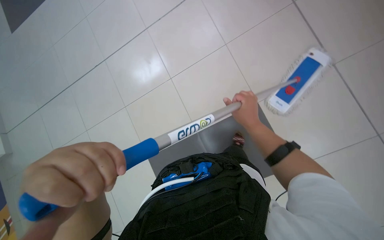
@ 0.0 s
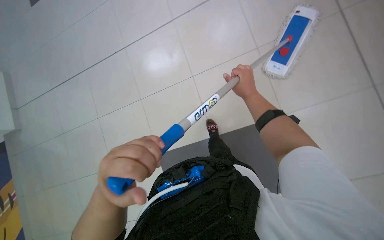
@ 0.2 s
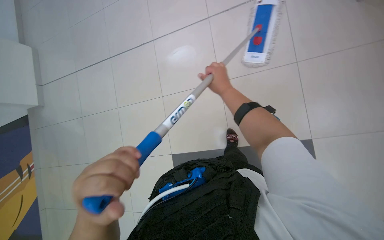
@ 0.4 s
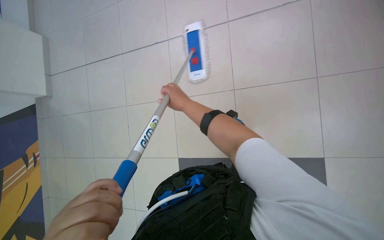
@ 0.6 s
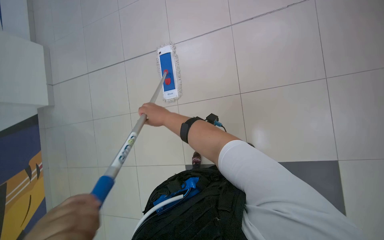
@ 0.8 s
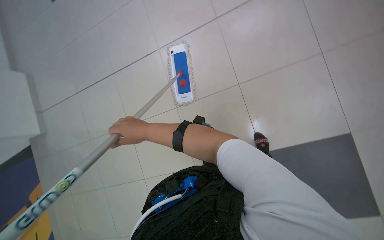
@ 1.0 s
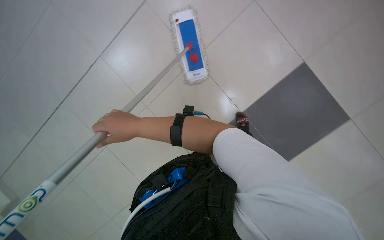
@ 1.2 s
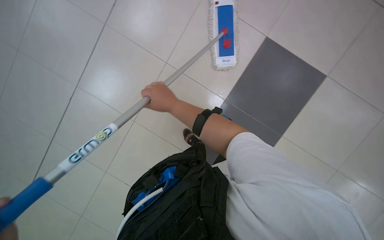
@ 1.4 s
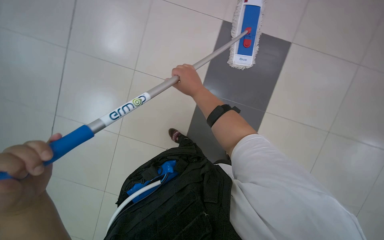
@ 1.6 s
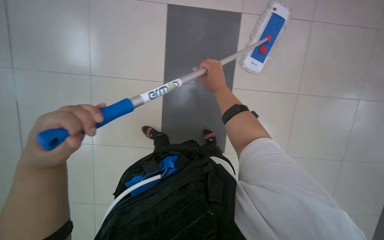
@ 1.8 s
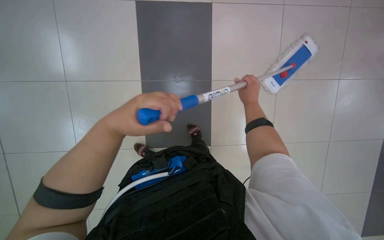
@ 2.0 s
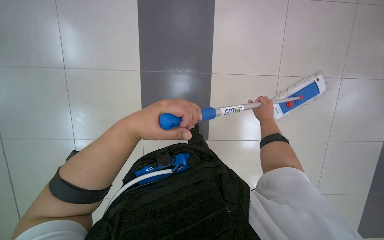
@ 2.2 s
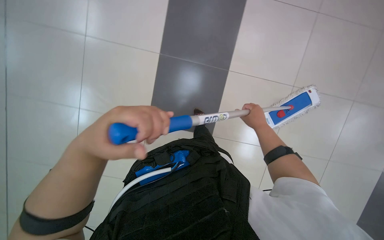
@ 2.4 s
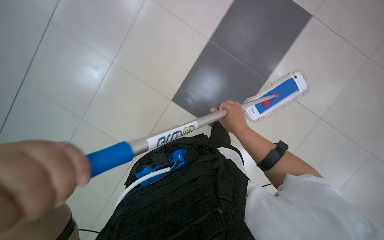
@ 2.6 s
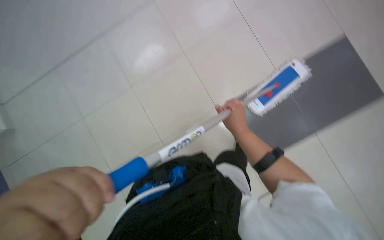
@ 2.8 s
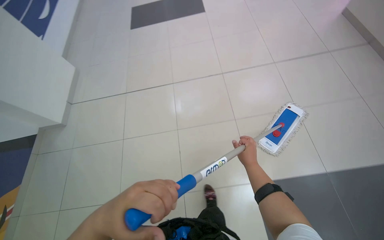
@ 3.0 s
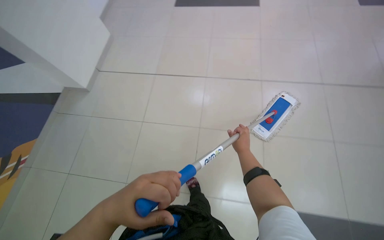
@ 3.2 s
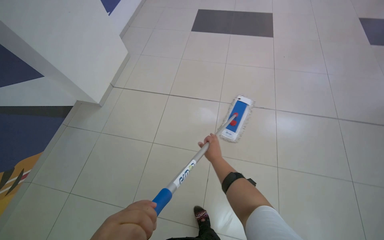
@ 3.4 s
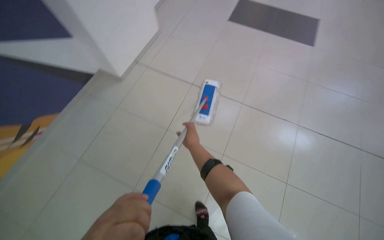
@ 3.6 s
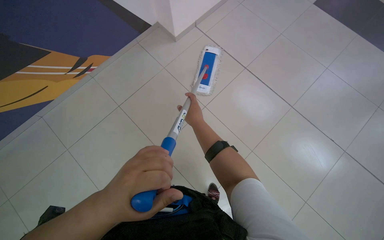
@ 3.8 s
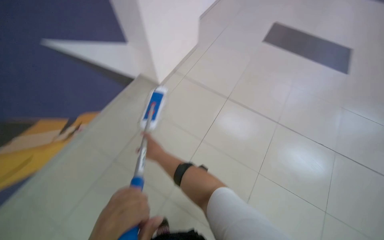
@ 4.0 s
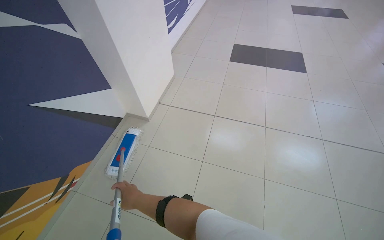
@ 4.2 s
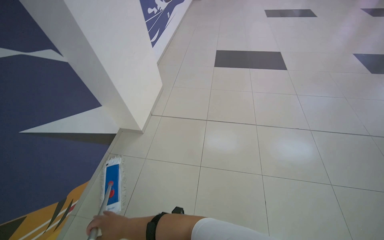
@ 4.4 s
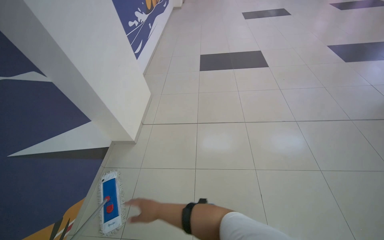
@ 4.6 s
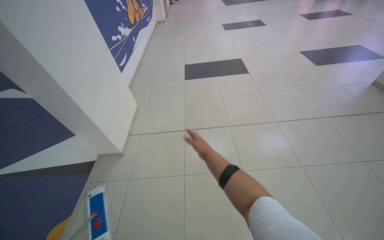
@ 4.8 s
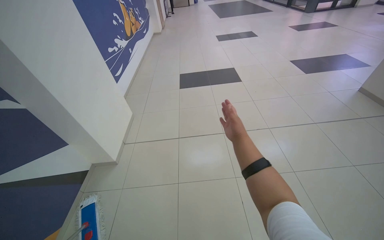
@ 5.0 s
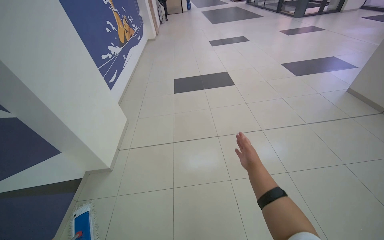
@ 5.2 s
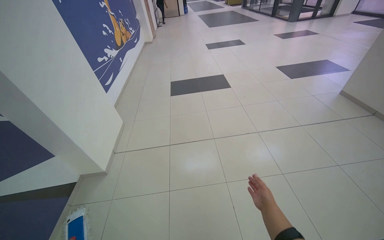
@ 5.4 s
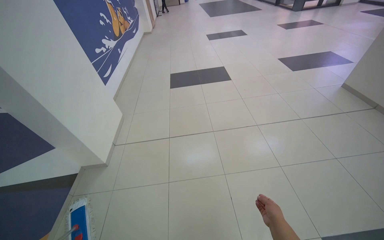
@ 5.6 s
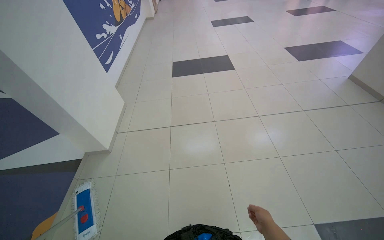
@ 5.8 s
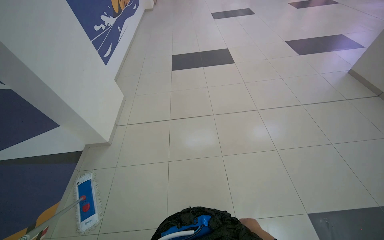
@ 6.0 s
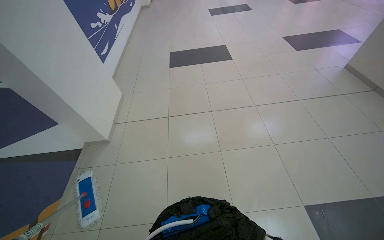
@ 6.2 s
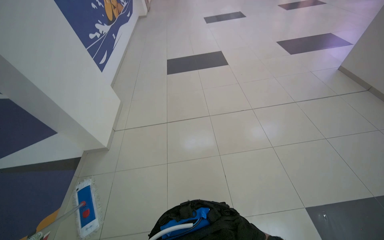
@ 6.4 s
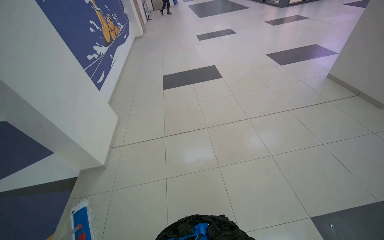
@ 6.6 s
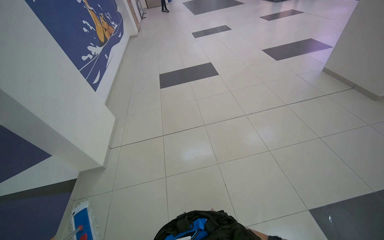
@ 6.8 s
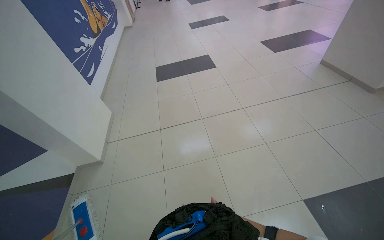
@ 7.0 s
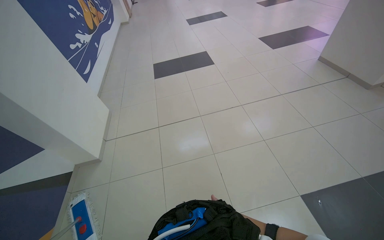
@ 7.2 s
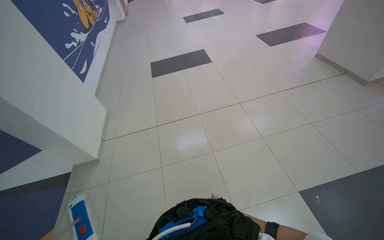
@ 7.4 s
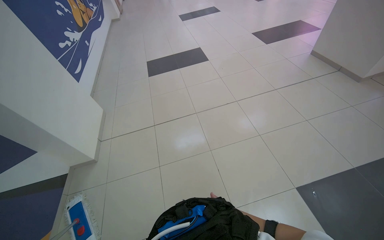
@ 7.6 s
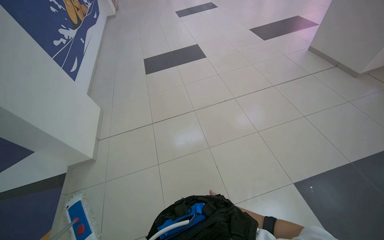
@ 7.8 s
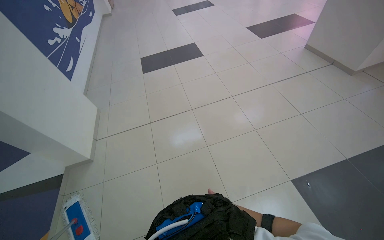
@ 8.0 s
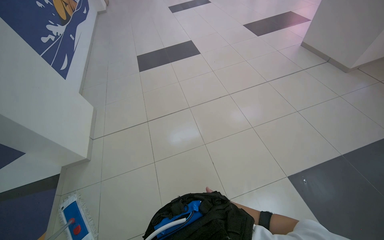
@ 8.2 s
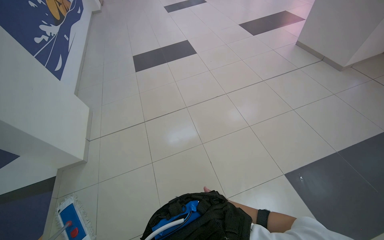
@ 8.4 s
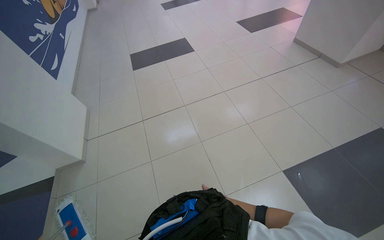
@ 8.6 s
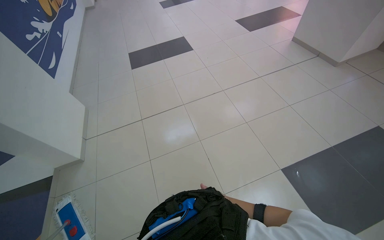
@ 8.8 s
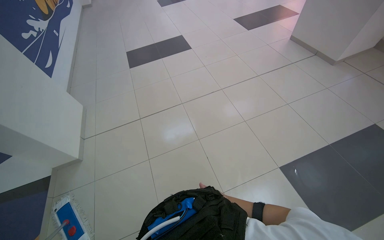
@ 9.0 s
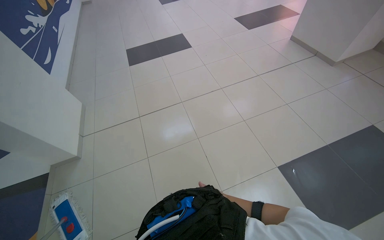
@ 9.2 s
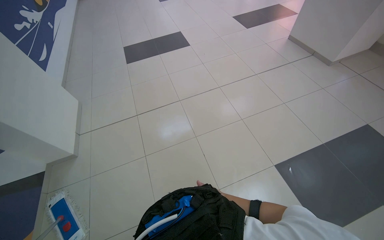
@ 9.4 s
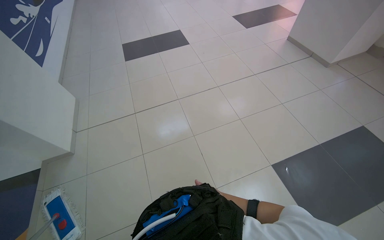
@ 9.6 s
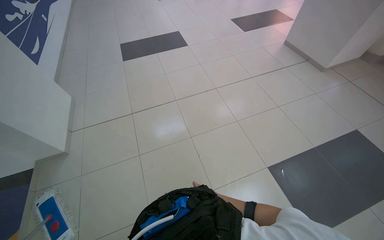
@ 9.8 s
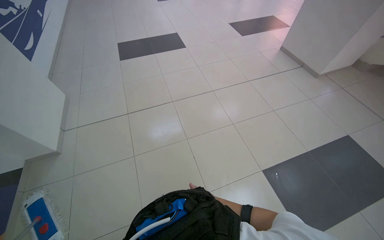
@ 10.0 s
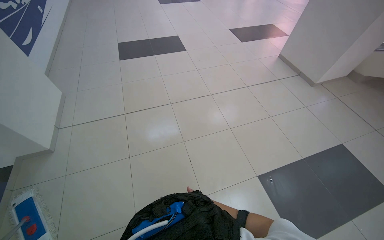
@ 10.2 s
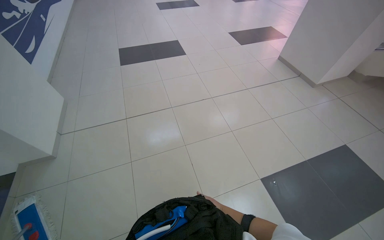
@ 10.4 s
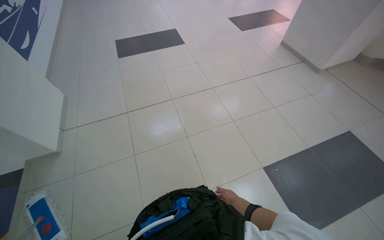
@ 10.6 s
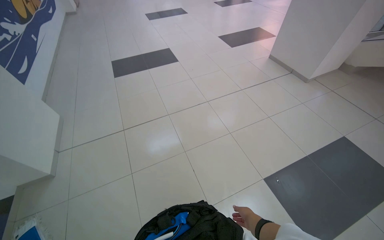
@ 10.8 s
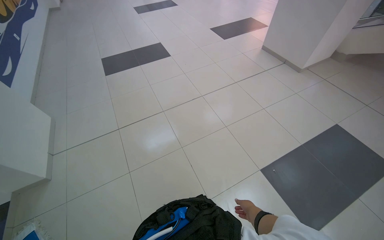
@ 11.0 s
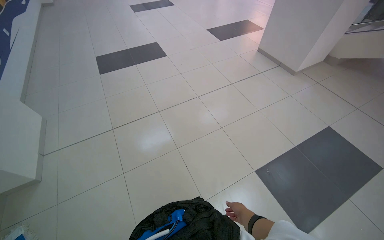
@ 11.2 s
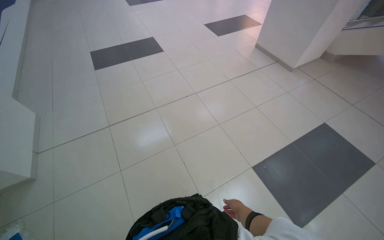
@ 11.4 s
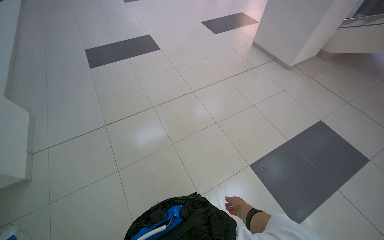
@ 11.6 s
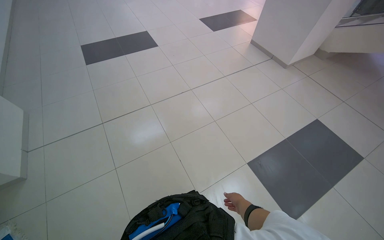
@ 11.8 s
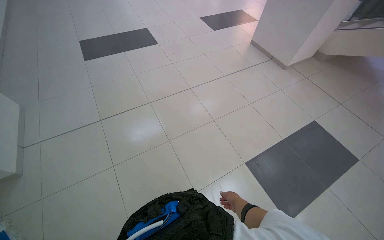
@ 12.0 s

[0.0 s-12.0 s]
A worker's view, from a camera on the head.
Job: mopping floor.
The whole recording: Mopping floor with flat mop. The worker mops the floor using a flat mop.
0.0 to 1.6 s: The view tilts approximately 15 degrees downward. The right hand moves to the left, roughly 25 cm.
1.6 to 3.0 s: The camera pitches upward, by approximately 30 degrees.
3.0 to 4.4 s: The wearer looks some 20 degrees further upward.

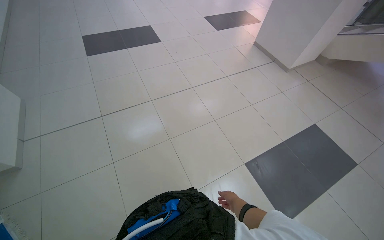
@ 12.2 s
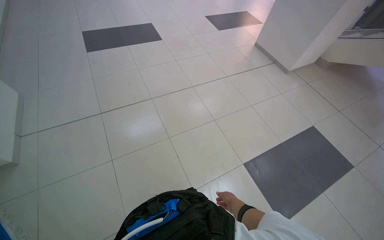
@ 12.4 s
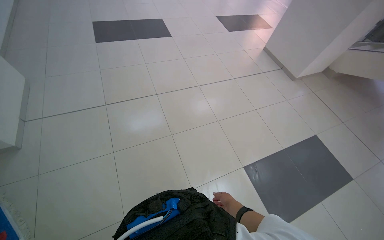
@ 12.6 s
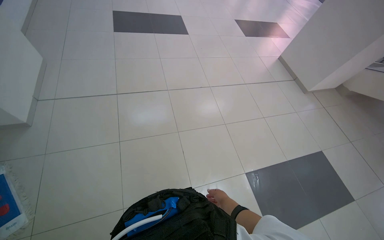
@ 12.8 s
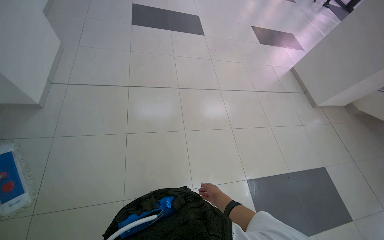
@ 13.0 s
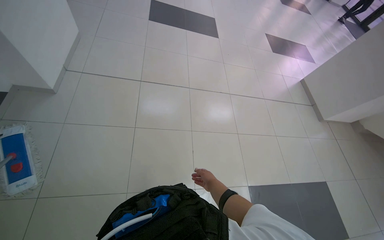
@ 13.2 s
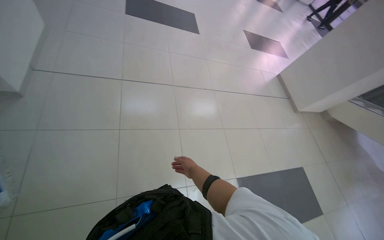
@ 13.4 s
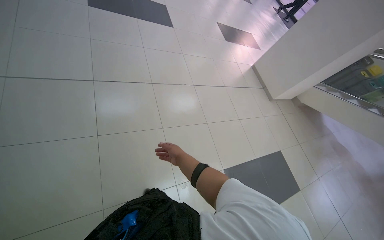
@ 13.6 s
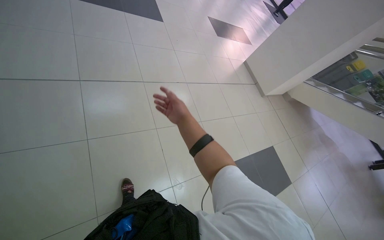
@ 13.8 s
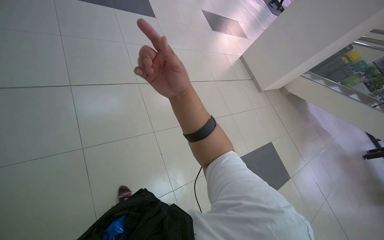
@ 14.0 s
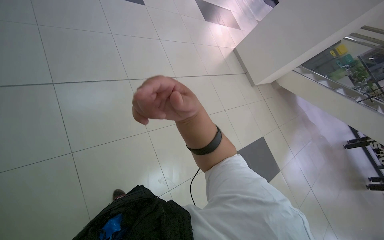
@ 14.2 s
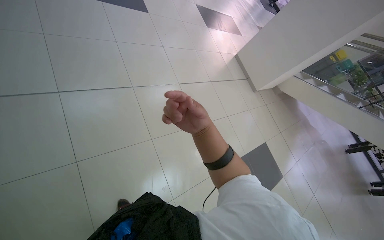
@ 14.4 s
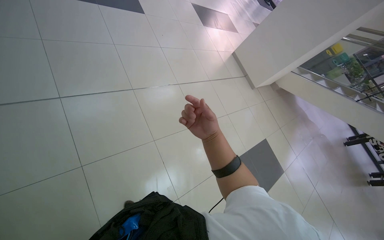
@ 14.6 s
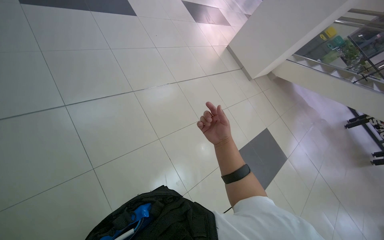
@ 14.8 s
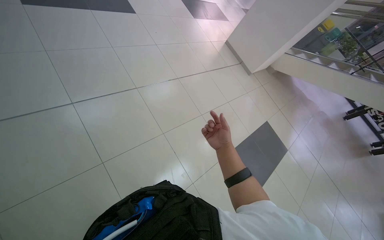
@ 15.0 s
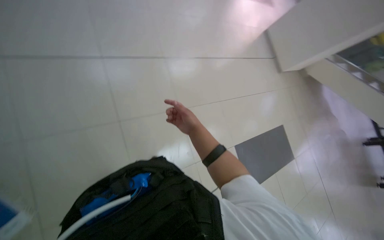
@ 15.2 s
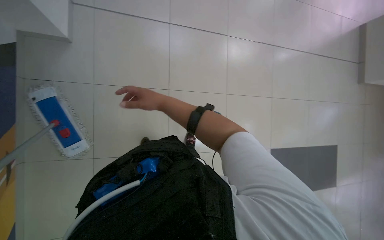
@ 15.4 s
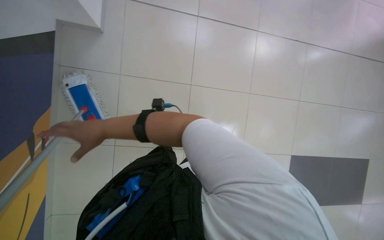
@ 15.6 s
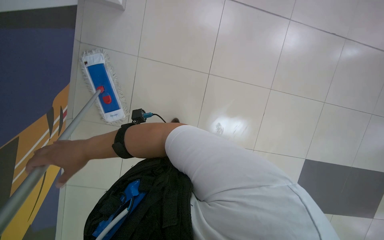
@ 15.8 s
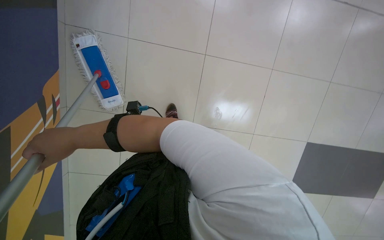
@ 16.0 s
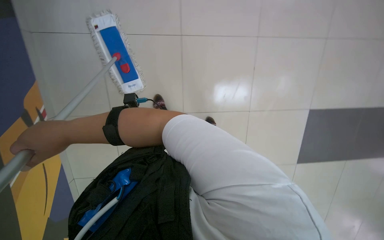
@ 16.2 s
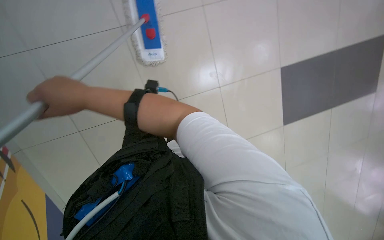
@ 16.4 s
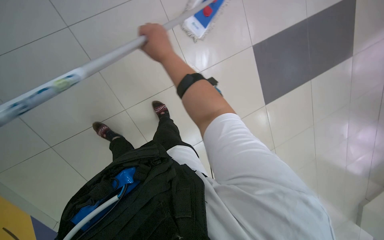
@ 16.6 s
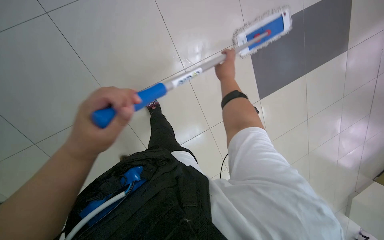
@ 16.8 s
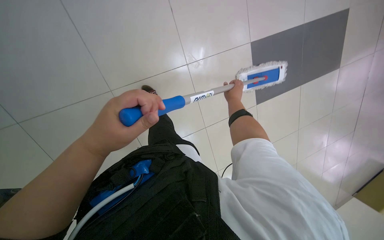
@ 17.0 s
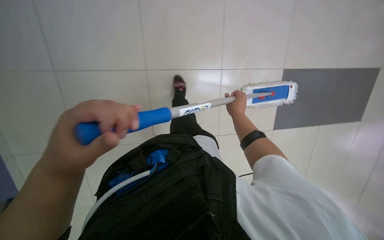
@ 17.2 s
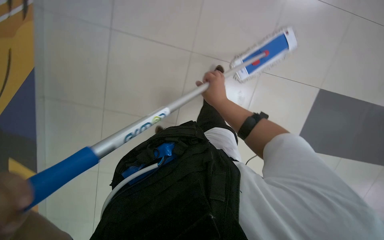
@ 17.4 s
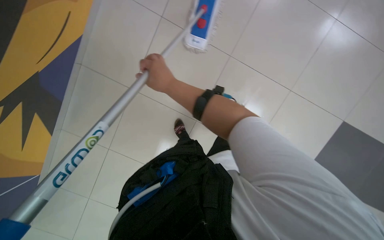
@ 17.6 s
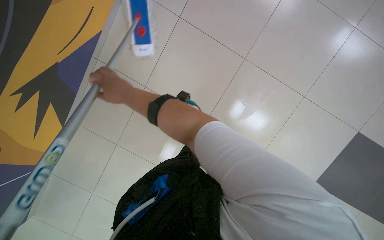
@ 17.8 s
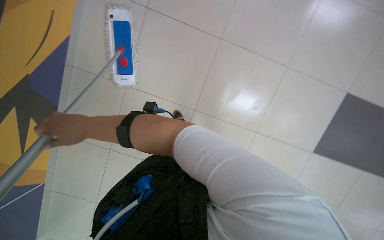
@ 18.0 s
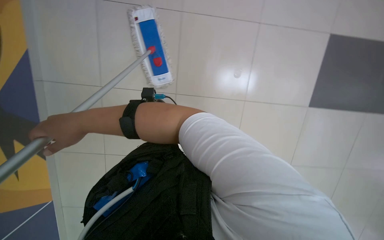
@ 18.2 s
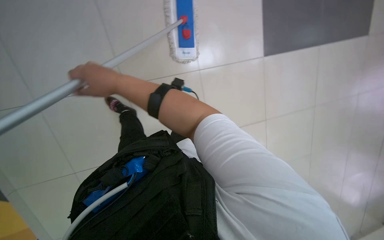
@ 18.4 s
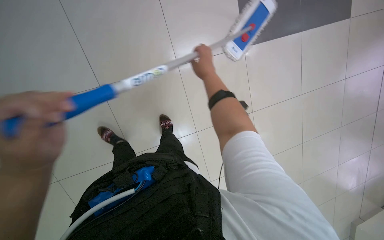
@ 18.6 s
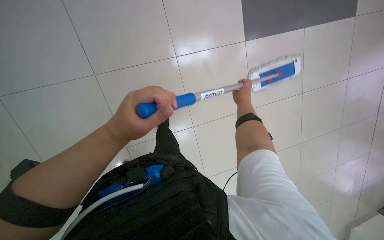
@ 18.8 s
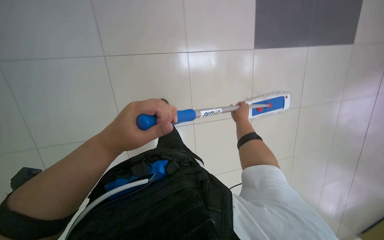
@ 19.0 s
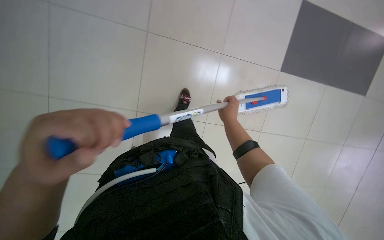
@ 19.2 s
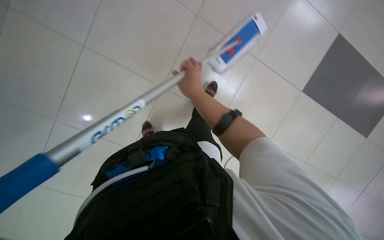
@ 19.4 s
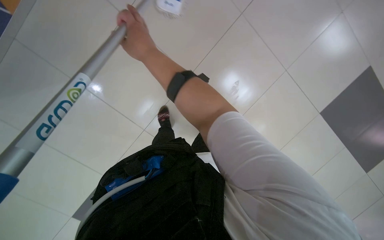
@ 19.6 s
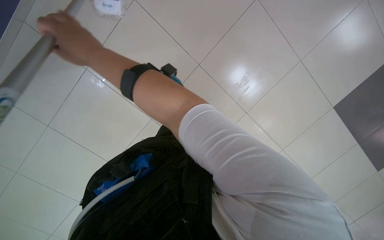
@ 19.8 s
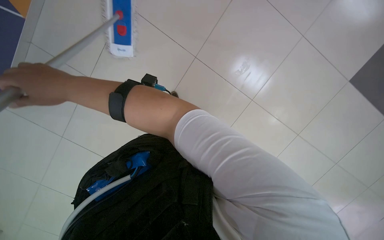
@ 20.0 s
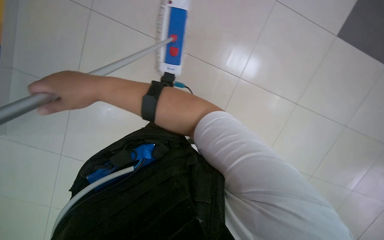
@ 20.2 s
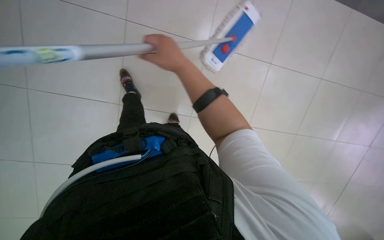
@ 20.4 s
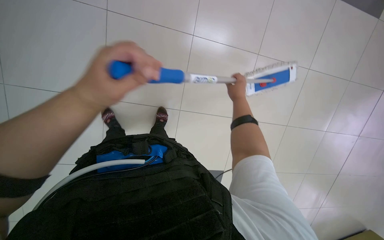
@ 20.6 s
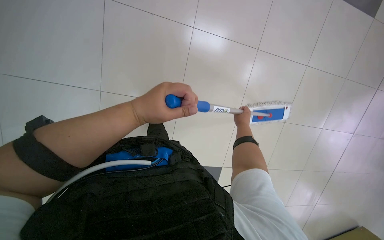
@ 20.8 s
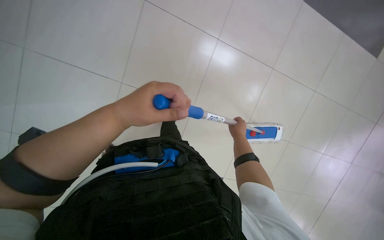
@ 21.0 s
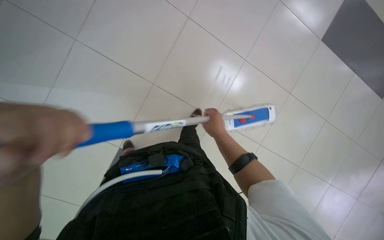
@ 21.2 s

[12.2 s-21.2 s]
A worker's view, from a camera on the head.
Job: mopping floor.
The whole recording: Mopping floor with flat mop. The worker mops the floor using a flat mop.
12.2 to 13.8 s: The view pans to the right by approximately 15 degrees. The right hand moves up the picture and to the left, some 50 cm.
13.8 to 15.2 s: The view tips downward by about 15 degrees. The right hand travels nearer to the camera and back again, roughly 15 cm each way.
15.2 to 16.6 s: The wearer's head swings some 25 degrees to the left. The view tips downward by about 20 degrees. The right hand travels up the picture by approximately 10 cm, and travels to the left and back again, approximately 50 cm each way.
16.6 to 18.2 s: The right hand goes some 35 cm to the left and down the picture.
18.2 to 19.8 s: The right hand shifts about 10 cm up the picture, and reaches about 40 cm to the right, then returns.
19.8 to 21.2 s: The right hand is displaced farther from the camera, to the right and down the picture by roughly 40 cm.
